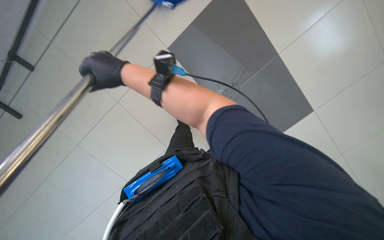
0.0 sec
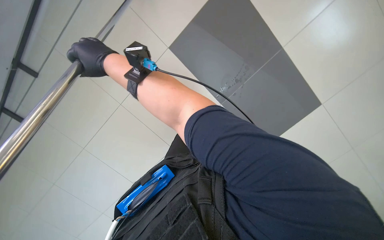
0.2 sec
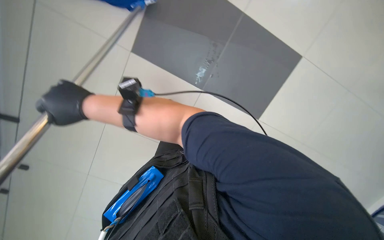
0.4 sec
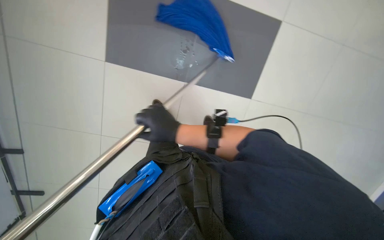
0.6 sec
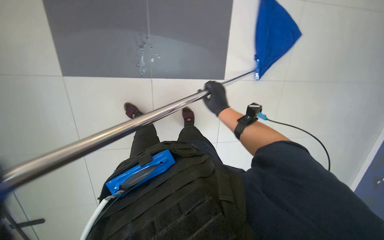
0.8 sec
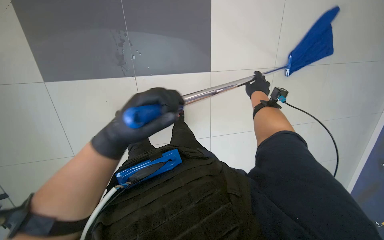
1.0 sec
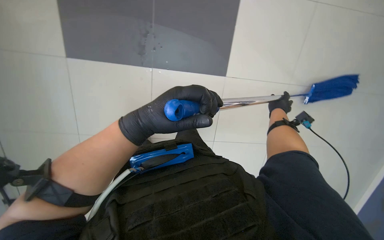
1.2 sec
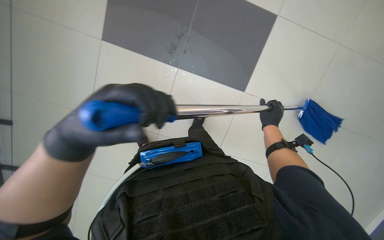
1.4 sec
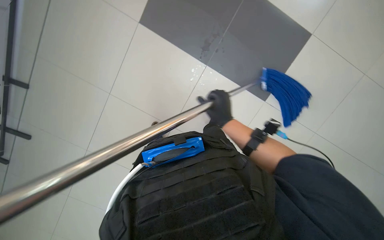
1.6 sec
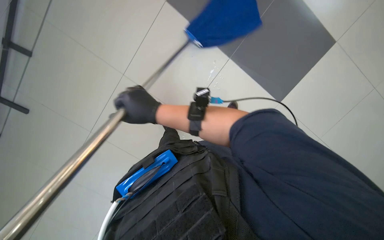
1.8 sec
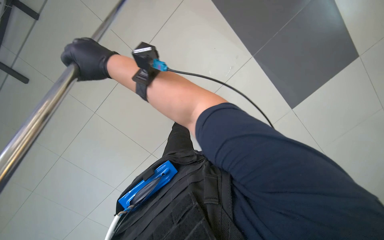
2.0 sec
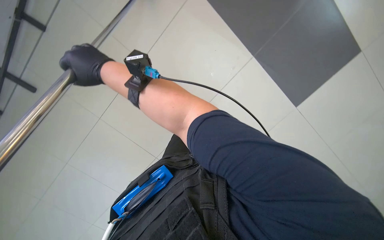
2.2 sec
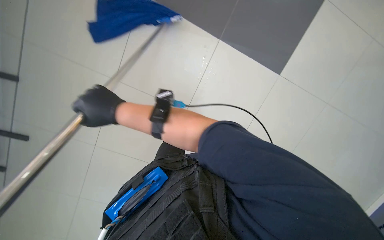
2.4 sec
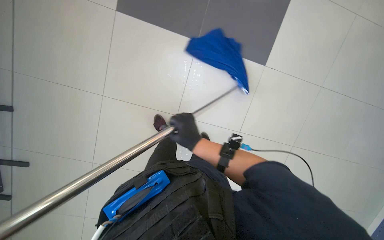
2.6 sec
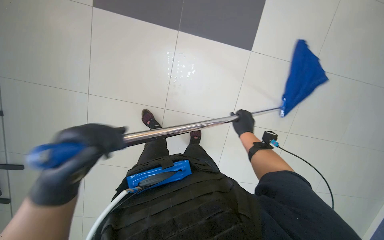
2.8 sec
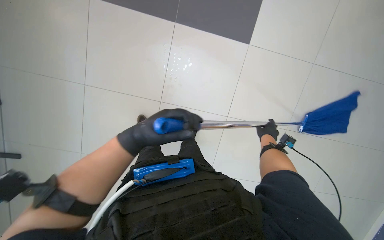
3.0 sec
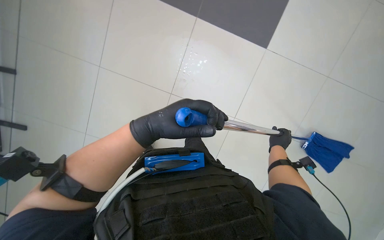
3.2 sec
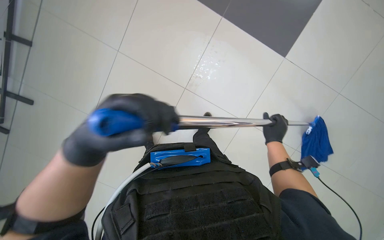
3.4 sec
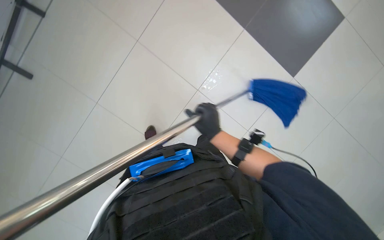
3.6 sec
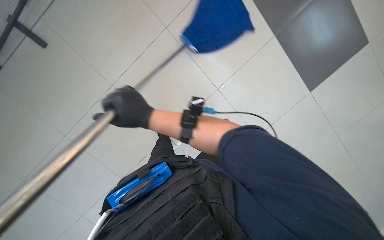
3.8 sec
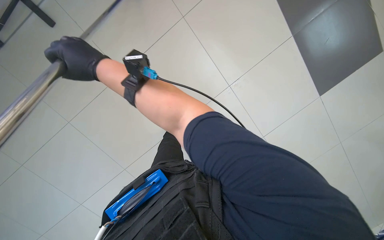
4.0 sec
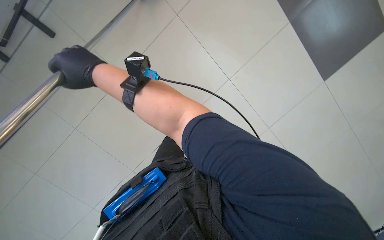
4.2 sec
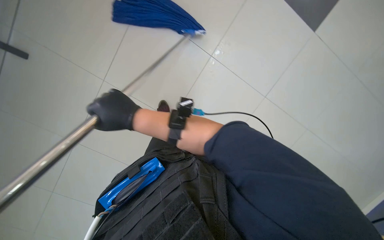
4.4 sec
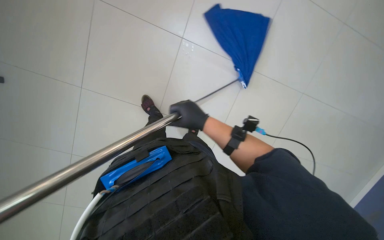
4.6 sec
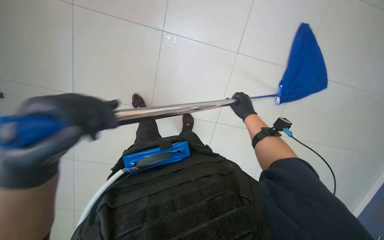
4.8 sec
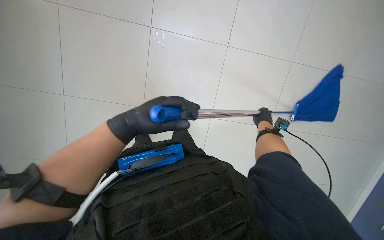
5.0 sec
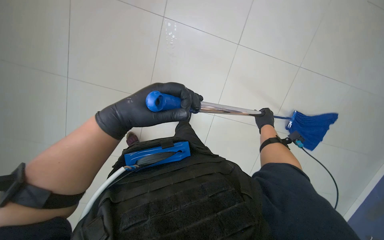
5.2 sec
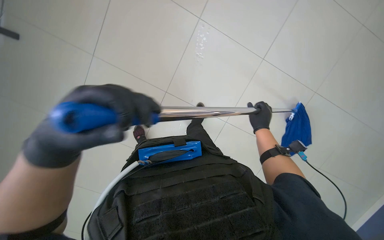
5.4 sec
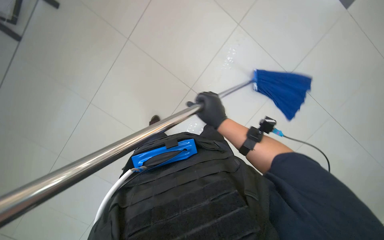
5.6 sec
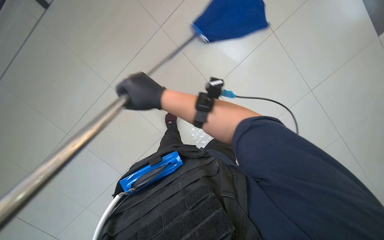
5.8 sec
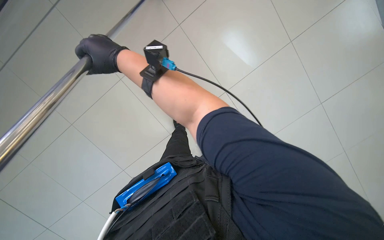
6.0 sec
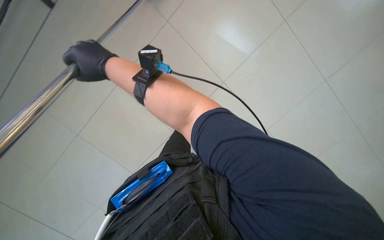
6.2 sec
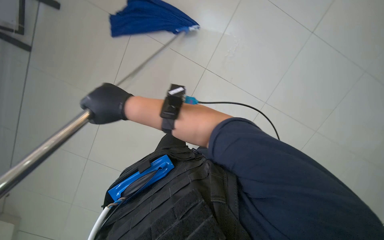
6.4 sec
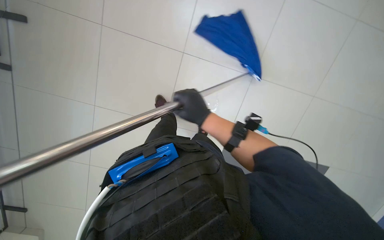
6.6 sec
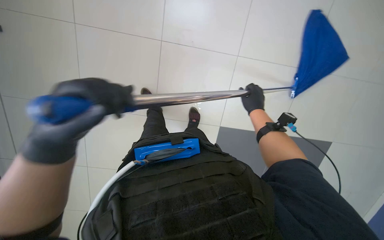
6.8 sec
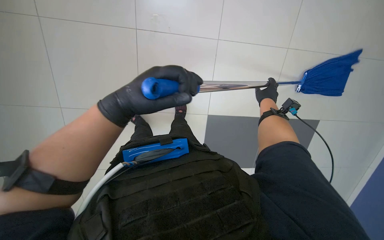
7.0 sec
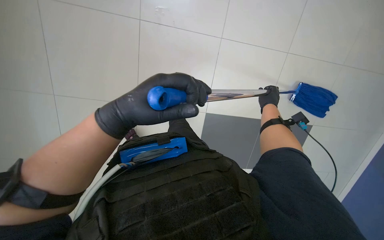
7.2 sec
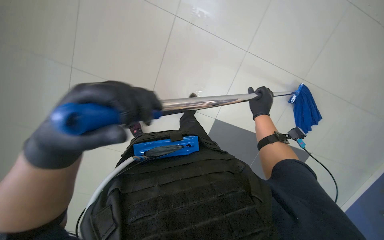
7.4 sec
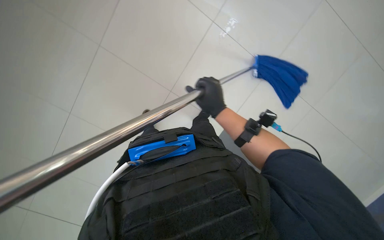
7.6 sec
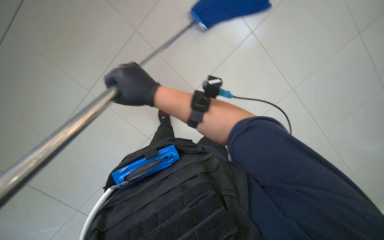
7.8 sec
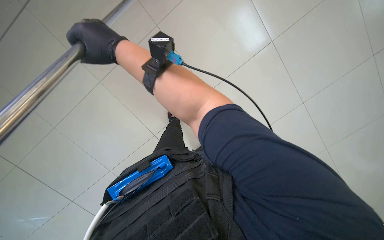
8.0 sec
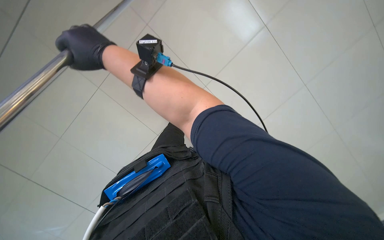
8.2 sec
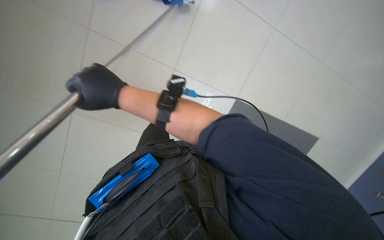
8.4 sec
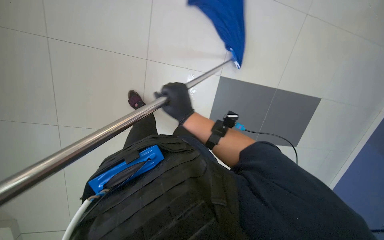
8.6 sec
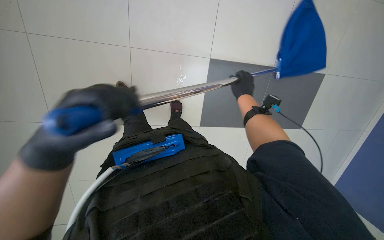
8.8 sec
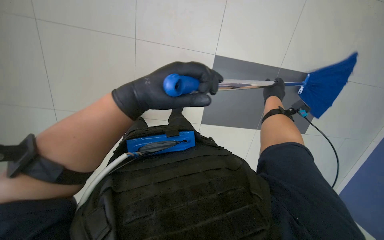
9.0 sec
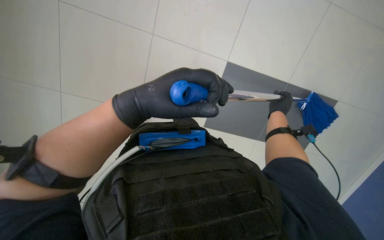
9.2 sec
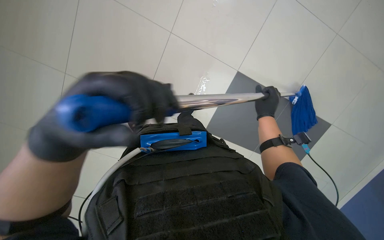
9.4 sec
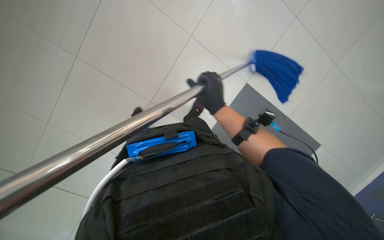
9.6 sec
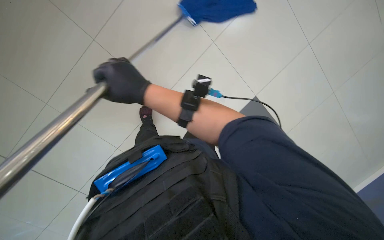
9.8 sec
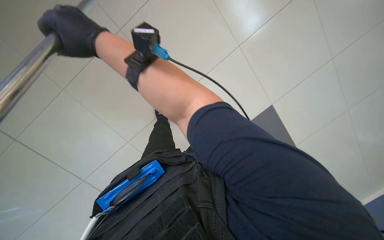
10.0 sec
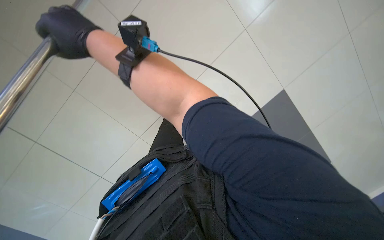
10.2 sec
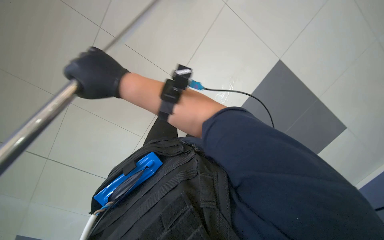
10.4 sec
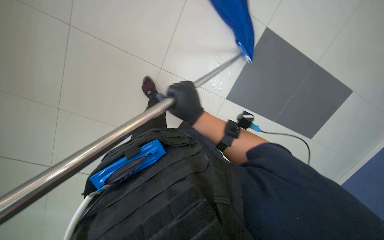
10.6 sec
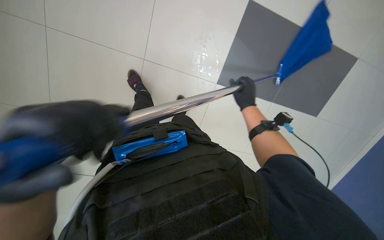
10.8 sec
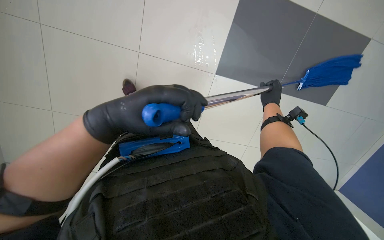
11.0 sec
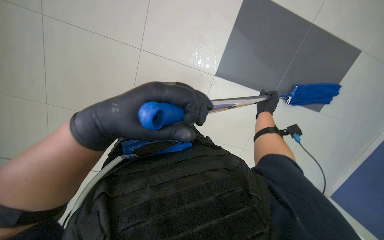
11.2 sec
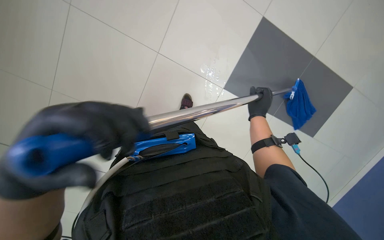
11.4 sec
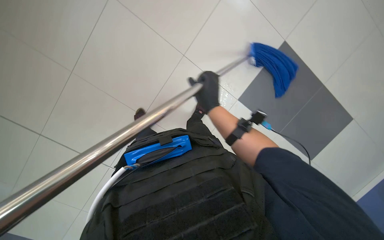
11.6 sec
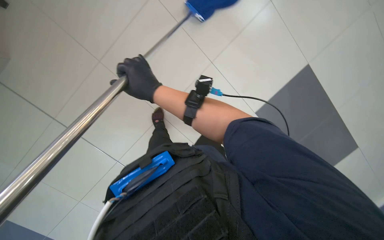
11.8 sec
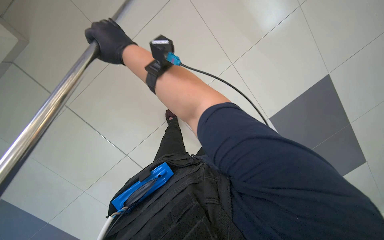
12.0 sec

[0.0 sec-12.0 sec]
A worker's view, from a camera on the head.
Job: mopping floor.
The whole recording: Mopping floor. The worker mops the floor, wrings the mop, changes the mop head, and continues mopping.
0.0 sec to 1.6 sec: The head turns to the left by some 15 degrees. The right hand moves to the right and down the picture, roughly 15 cm.
1.6 sec to 3.0 sec: The right hand travels to the right and farther from the camera by about 40 cm.
3.0 sec to 4.4 sec: The right hand shifts roughly 60 cm to the left and nearer to the camera.
4.4 sec to 6.0 sec: The view swings roughly 25 degrees to the left. The wearer looks some 20 degrees further downward. The right hand goes approximately 10 cm up the picture, and travels to the right and back again, approximately 50 cm each way.
6.0 sec to 7.6 sec: The head turns to the left by approximately 25 degrees. The right hand is displaced farther from the camera by some 10 cm.
7.6 sec to 9.0 sec: The view pans to the right by some 20 degrees. The right hand moves to the right, farther from the camera and up the picture, roughly 30 cm.
9.0 sec to 10.4 sec: The right hand goes approximately 40 cm to the left and nearer to the camera.
10.4 sec to 12.0 sec: The right hand heads up the picture, covering some 25 cm, and moves approximately 30 cm to the right and comes back.

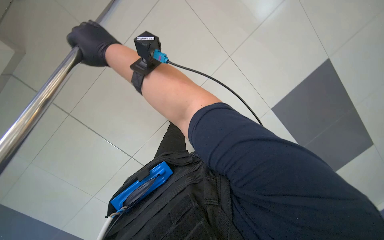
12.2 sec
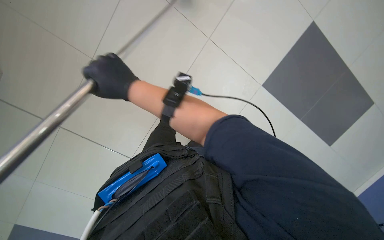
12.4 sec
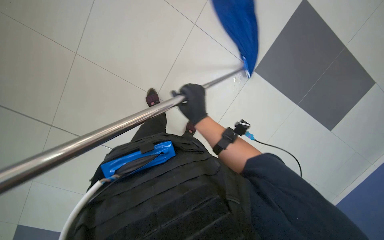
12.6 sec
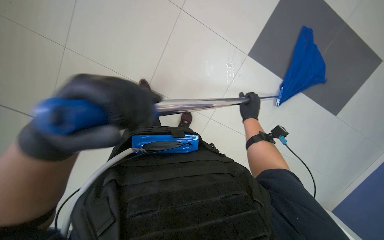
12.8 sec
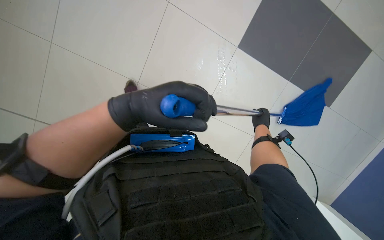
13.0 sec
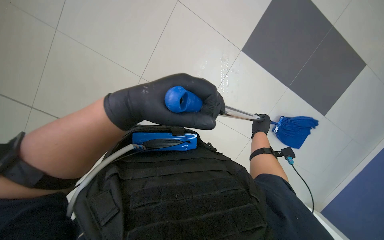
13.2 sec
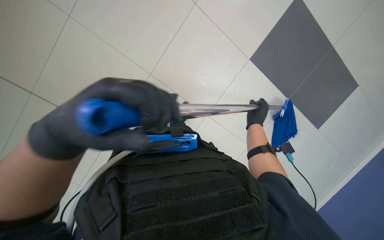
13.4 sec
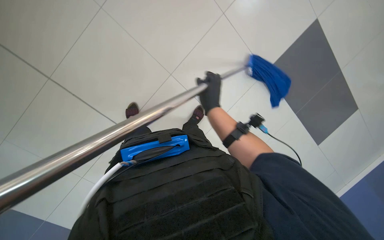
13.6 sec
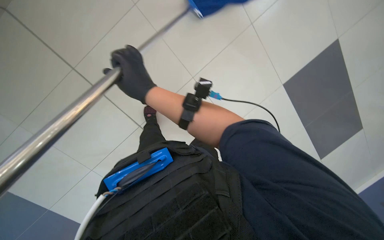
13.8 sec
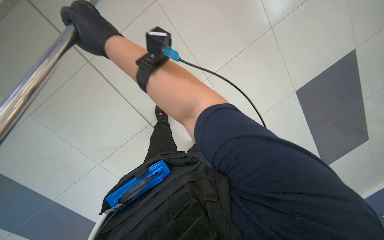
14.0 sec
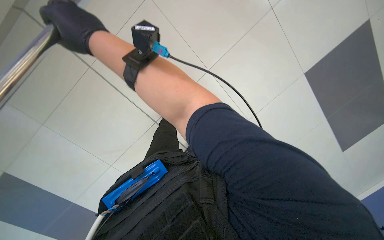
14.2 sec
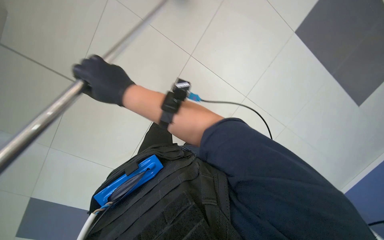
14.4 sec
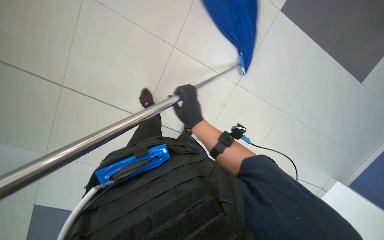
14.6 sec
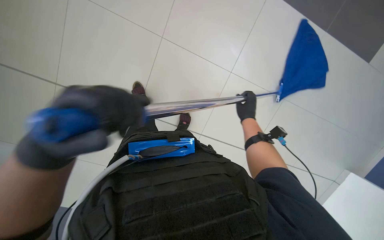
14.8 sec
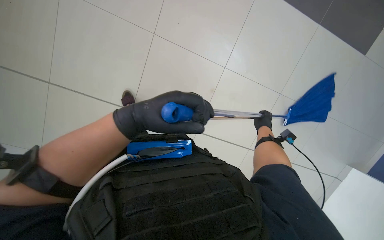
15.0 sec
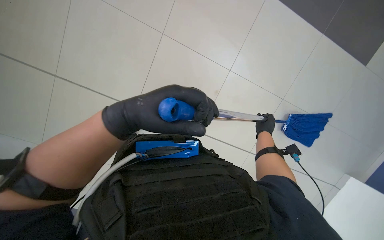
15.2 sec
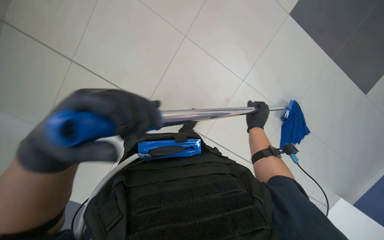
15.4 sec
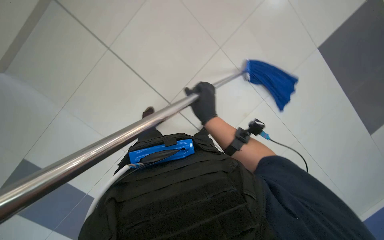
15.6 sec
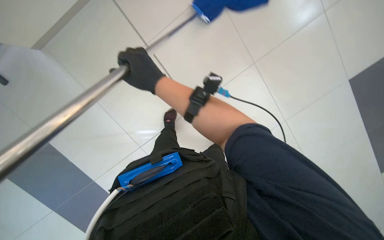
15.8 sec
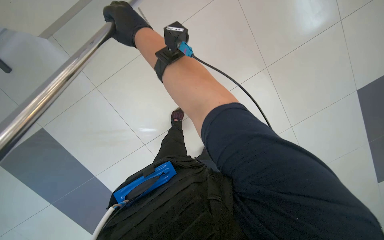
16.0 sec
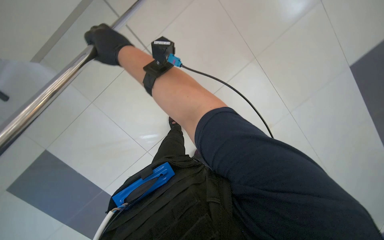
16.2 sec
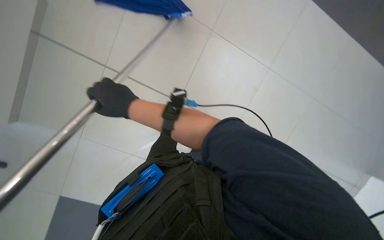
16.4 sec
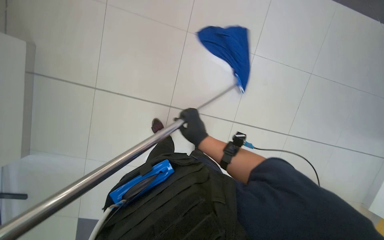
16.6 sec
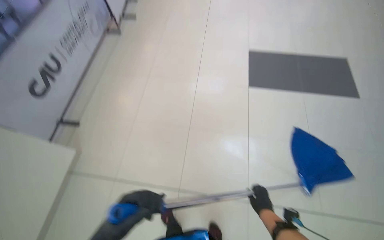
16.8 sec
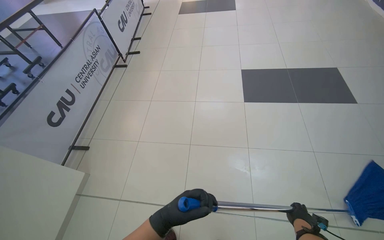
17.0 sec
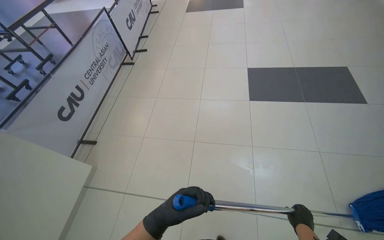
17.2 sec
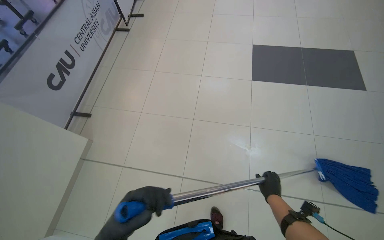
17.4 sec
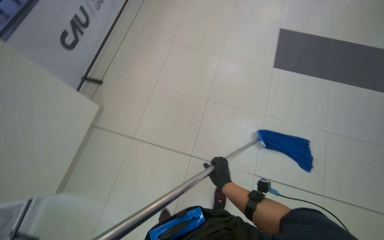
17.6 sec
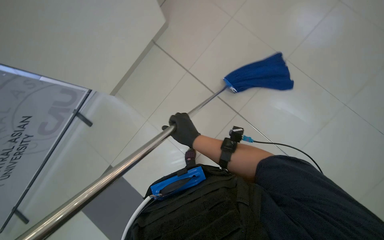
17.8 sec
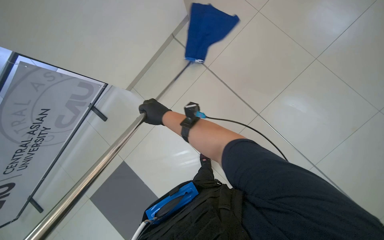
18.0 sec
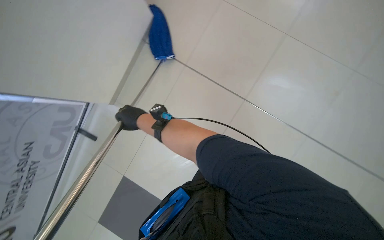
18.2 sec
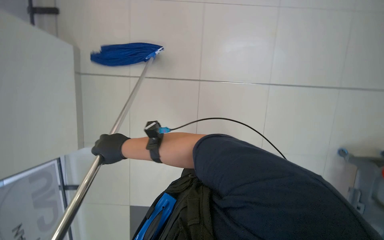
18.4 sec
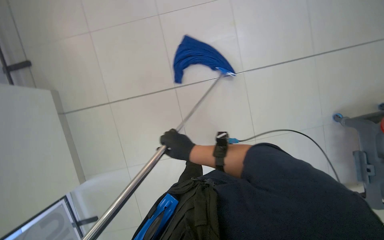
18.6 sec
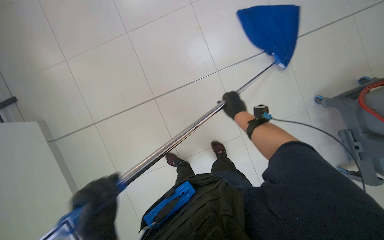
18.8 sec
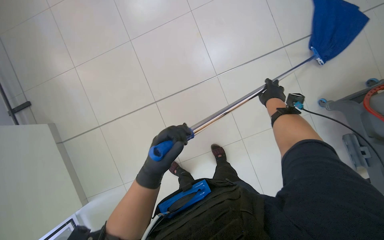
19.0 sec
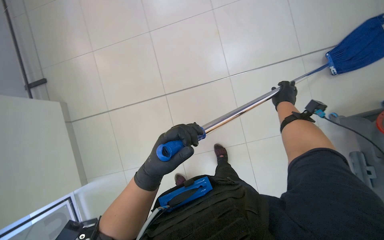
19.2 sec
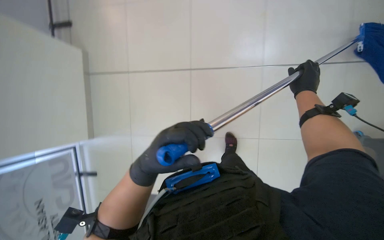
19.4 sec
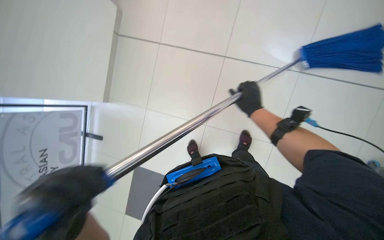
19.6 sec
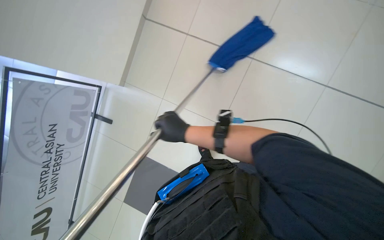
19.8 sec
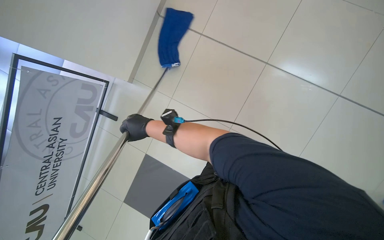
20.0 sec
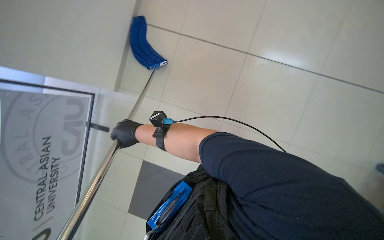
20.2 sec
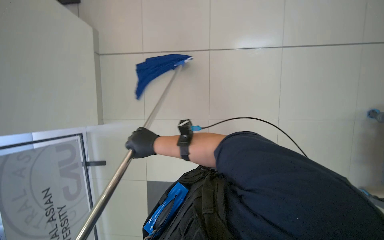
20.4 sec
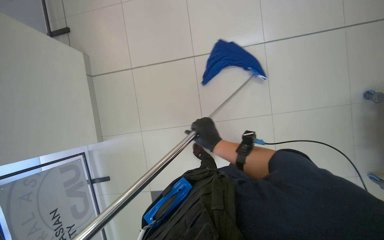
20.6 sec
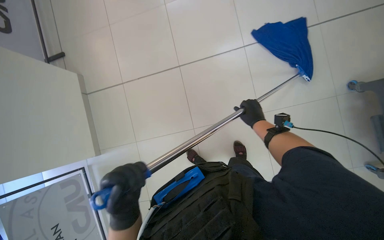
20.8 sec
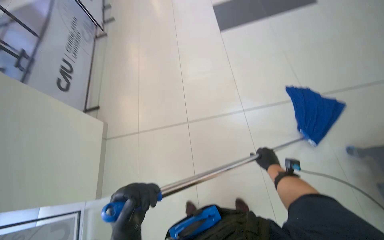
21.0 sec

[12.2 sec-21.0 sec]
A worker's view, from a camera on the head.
Job: mopping floor.
The whole recording: Mopping floor. The worker mops the floor, wrings the mop, changes the mop head, and continues mopping.
12.2 sec to 13.6 sec: The right hand goes some 35 cm farther from the camera, to the right and down the picture.
13.6 sec to 15.2 sec: The right hand is displaced to the right by roughly 10 cm.
15.2 sec to 16.6 sec: The right hand goes about 40 cm to the left and nearer to the camera.
16.6 sec to 18.0 sec: The head travels to the left, approximately 40 cm. The wearer looks approximately 15 degrees further to the left.
19.6 sec to 21.0 sec: The view tips upward by about 25 degrees. The scene rotates counterclockwise by approximately 25 degrees.
